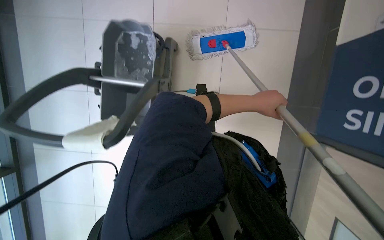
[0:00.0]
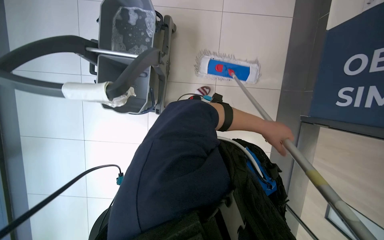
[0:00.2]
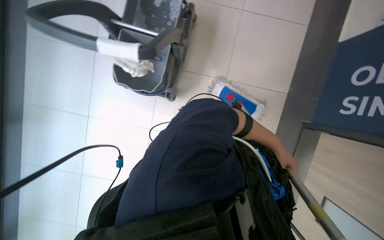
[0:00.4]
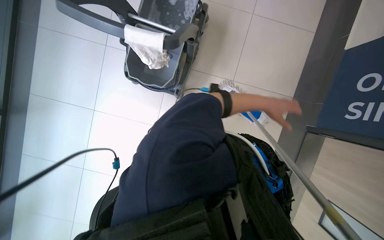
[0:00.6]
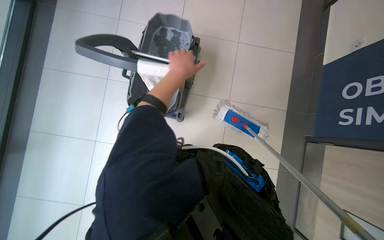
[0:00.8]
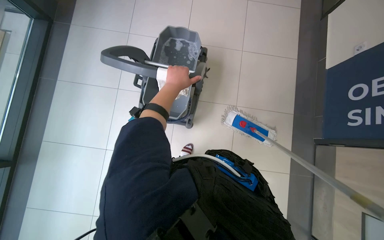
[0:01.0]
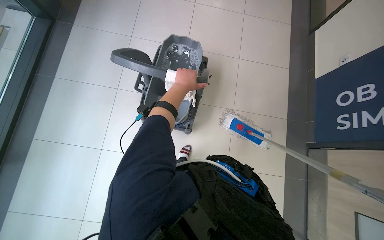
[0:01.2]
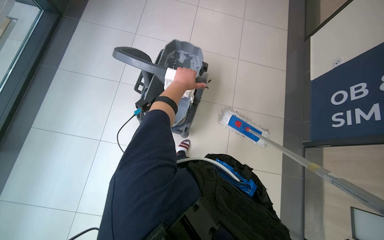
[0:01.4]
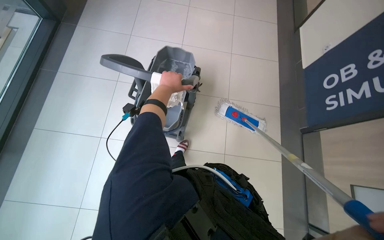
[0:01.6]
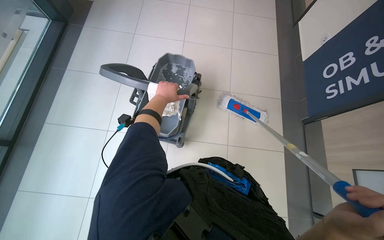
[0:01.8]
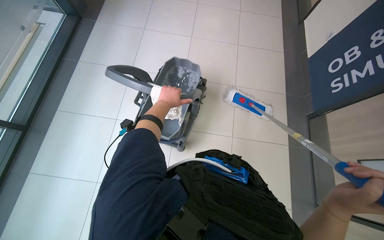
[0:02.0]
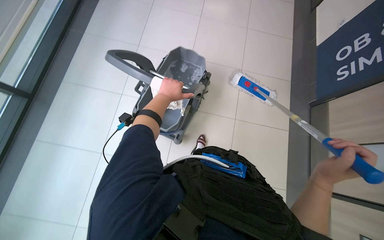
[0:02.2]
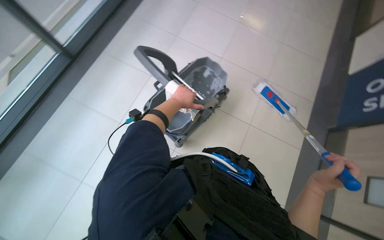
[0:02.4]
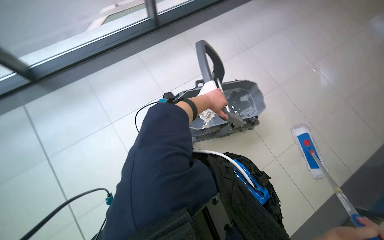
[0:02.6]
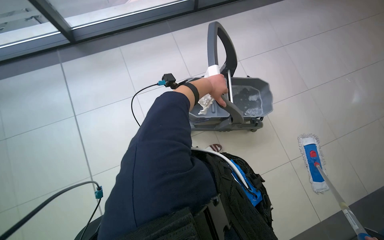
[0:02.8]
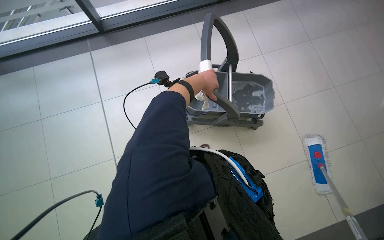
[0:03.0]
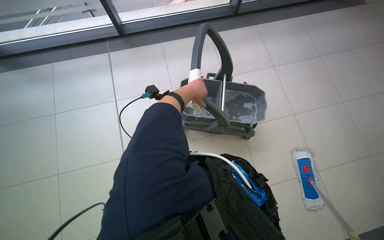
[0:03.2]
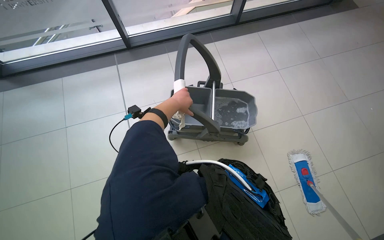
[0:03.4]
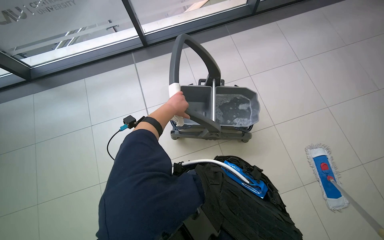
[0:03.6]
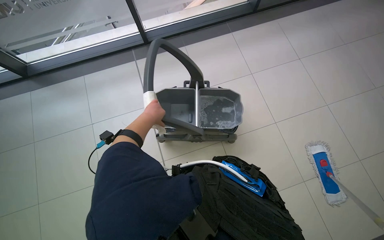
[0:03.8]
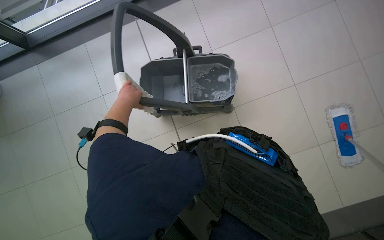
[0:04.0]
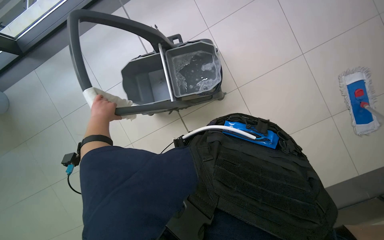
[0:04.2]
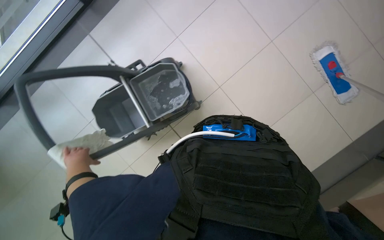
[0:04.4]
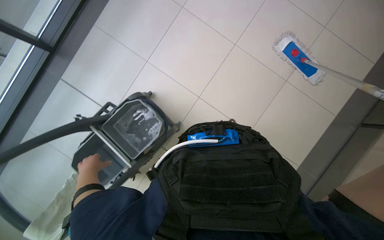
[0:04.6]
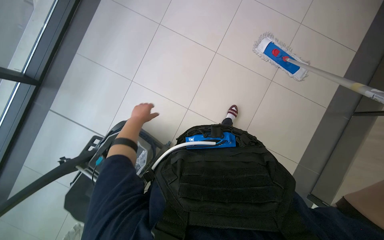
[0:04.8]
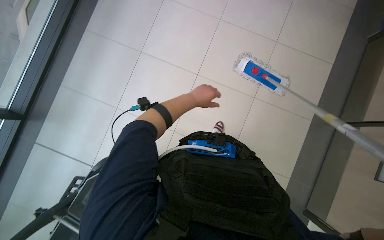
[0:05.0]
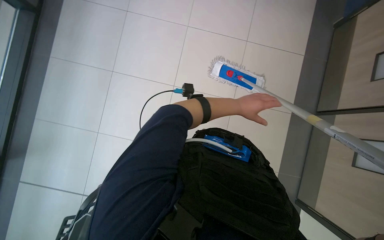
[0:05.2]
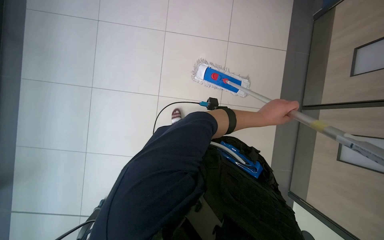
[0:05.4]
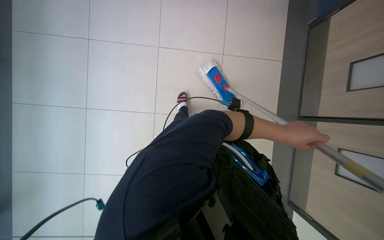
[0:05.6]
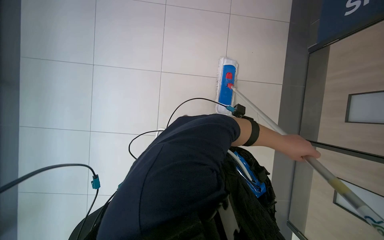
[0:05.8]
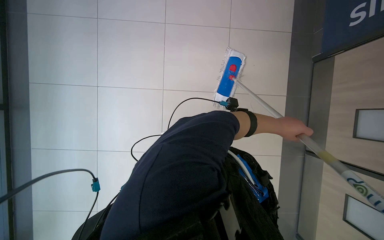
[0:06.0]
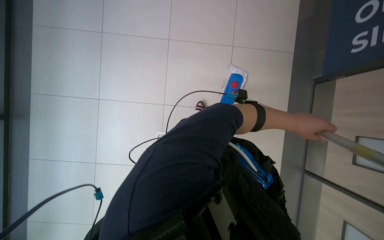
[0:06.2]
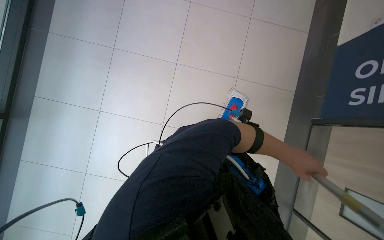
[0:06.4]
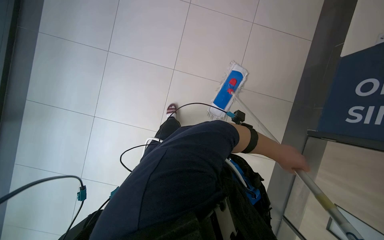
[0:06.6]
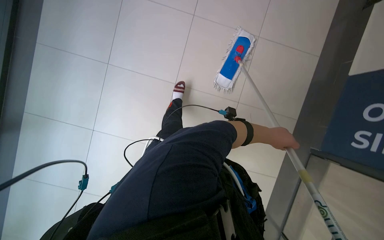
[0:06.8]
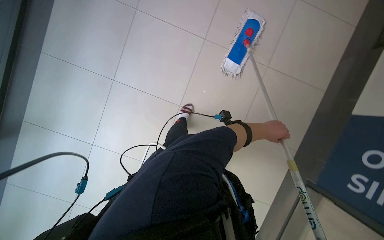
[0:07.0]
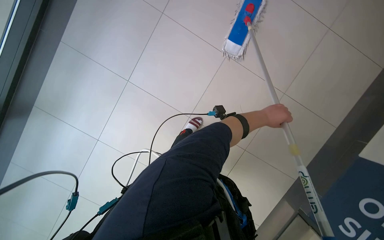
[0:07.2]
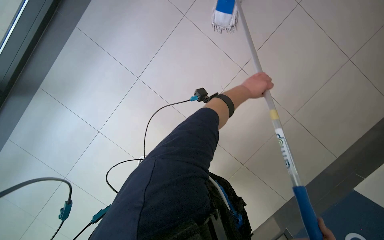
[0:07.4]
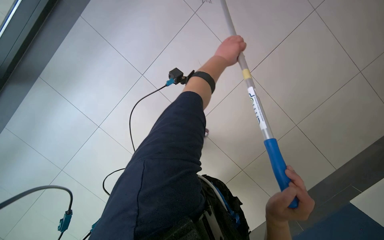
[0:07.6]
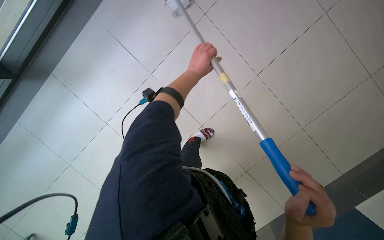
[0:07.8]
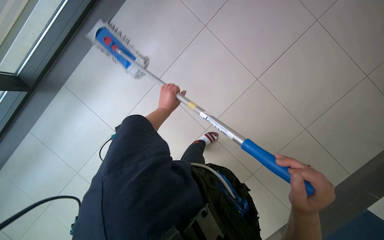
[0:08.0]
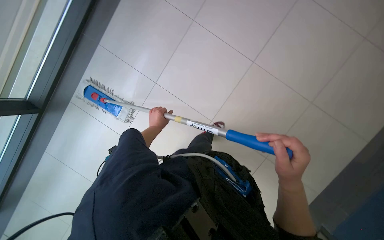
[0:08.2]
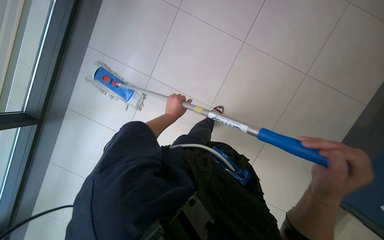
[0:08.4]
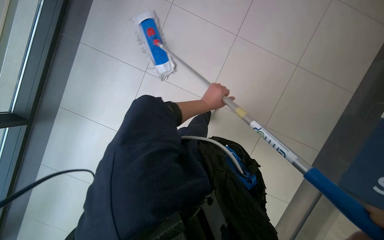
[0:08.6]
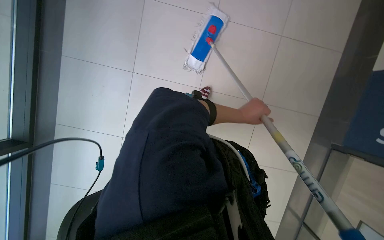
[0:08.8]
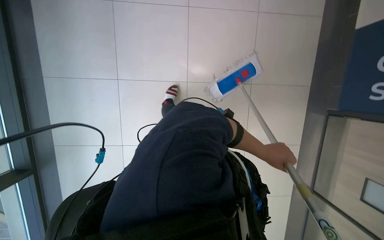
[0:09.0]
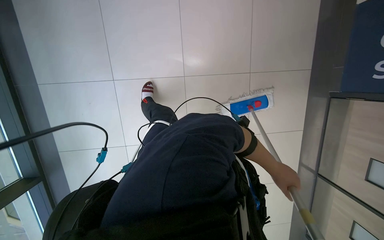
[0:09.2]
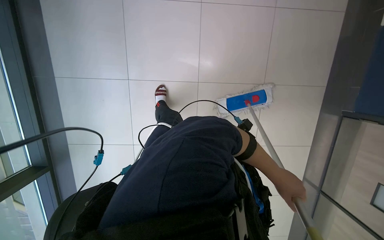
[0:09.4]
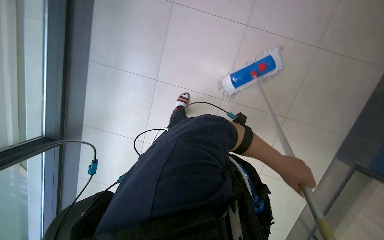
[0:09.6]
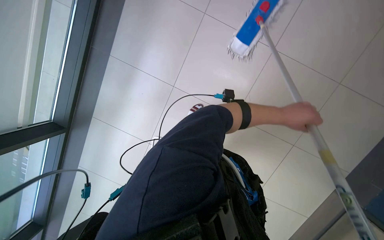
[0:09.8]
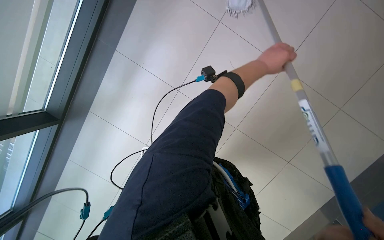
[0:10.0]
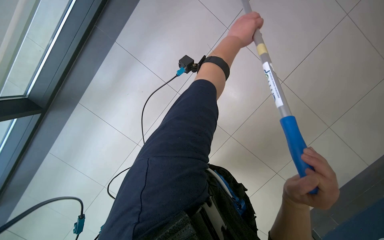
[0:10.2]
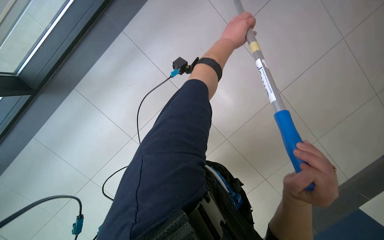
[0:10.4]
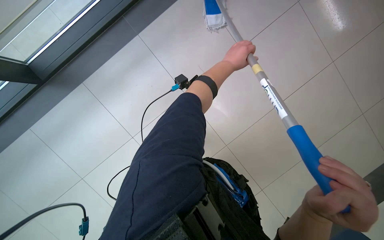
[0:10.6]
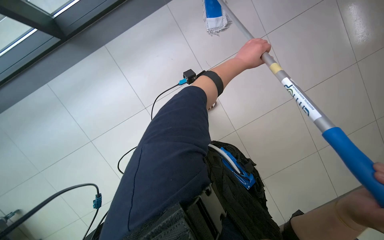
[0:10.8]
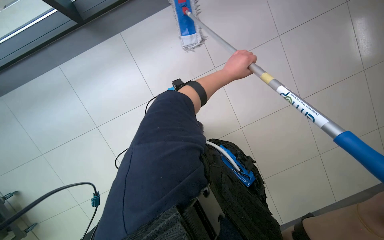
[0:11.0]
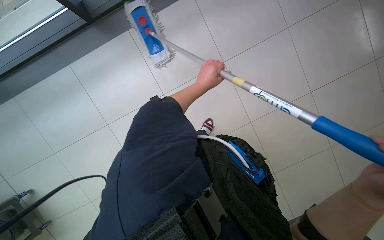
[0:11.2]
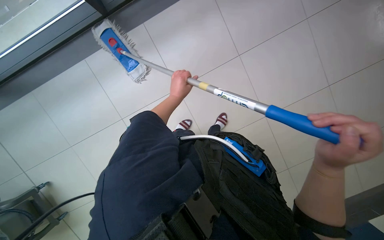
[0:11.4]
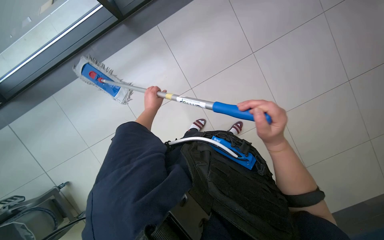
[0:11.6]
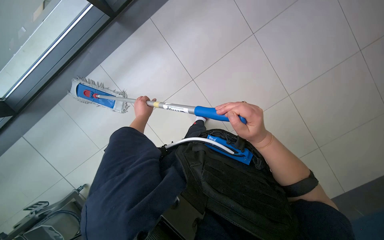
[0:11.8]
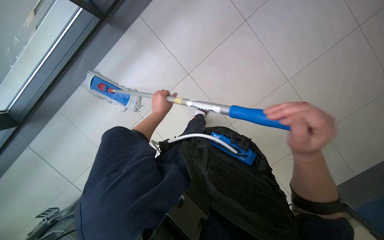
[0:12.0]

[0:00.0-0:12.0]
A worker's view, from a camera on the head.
Job: mopping floor.
The whole recording: Mopping tiled floor. The worker mops the tiled floor, occasionally moving the mop bucket and cleaning the mop head.
0:00.0 to 0:01.6: The head travels approximately 50 cm. The camera pitches upward, by approximately 20 degrees.
0:01.6 to 0:03.0: The camera pitches downward, by approximately 10 degrees. The left hand shifts roughly 10 cm to the right.
0:03.0 to 0:04.4: The head travels about 70 cm. The camera sweeps to the left, by some 20 degrees. The camera pitches downward, by some 20 degrees.
0:04.4 to 0:06.0: The view tips upward by approximately 20 degrees.

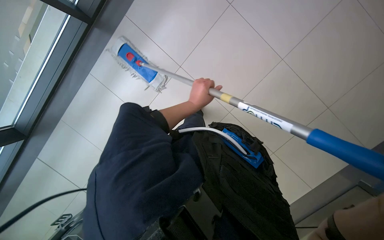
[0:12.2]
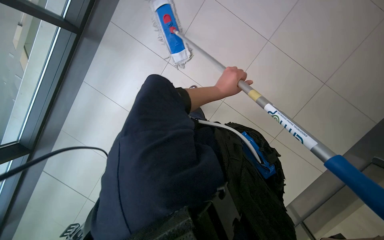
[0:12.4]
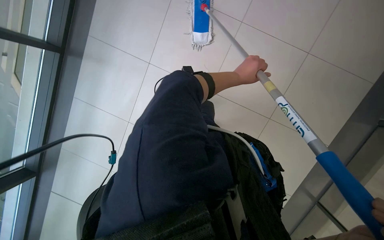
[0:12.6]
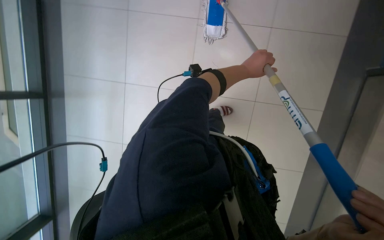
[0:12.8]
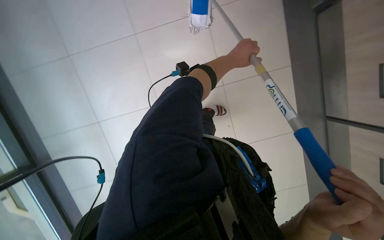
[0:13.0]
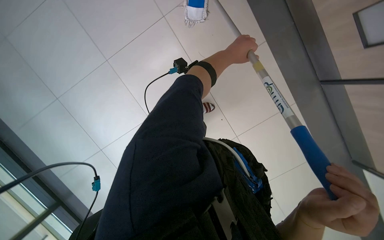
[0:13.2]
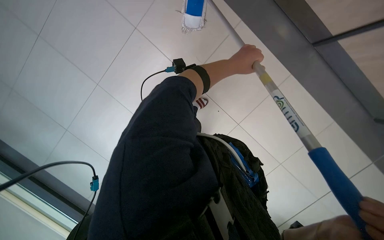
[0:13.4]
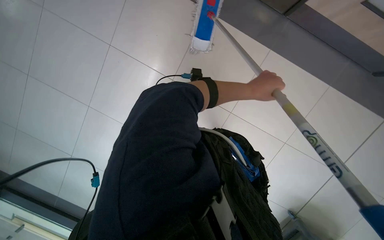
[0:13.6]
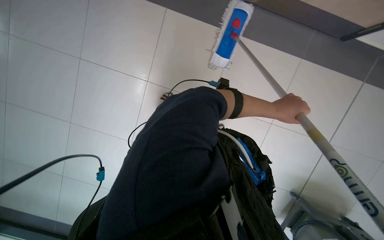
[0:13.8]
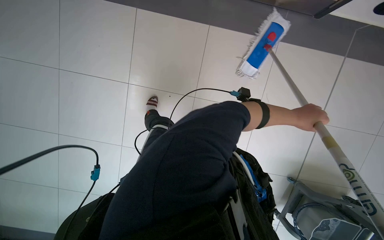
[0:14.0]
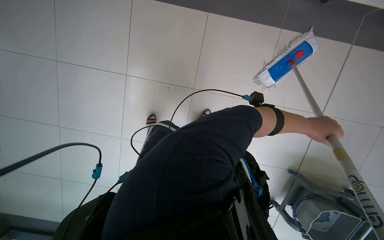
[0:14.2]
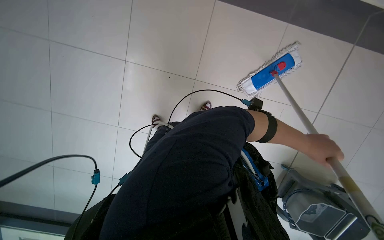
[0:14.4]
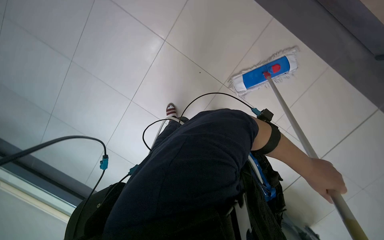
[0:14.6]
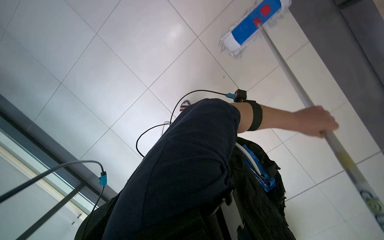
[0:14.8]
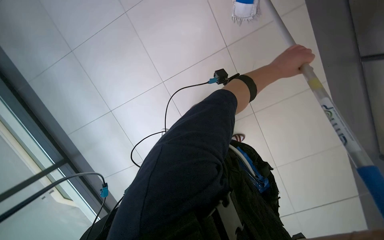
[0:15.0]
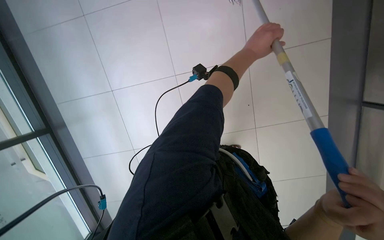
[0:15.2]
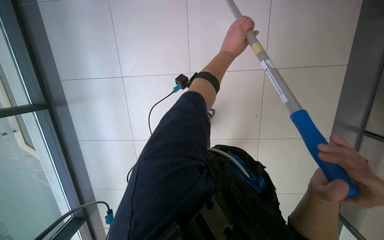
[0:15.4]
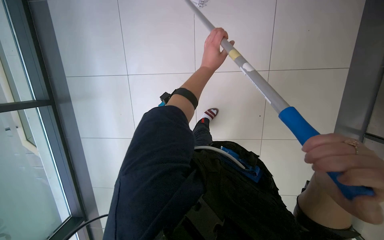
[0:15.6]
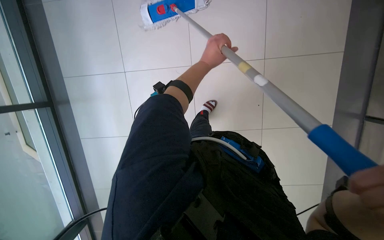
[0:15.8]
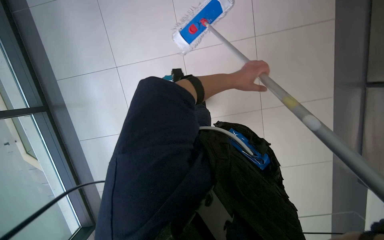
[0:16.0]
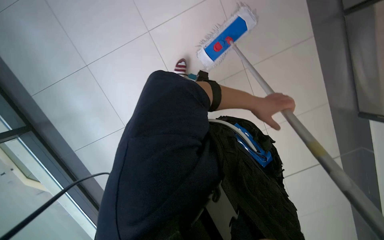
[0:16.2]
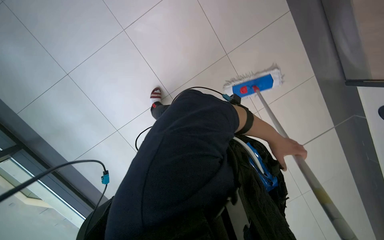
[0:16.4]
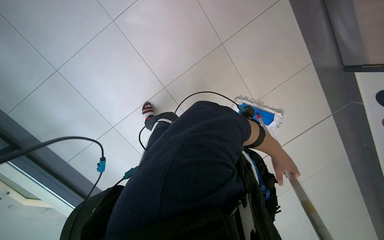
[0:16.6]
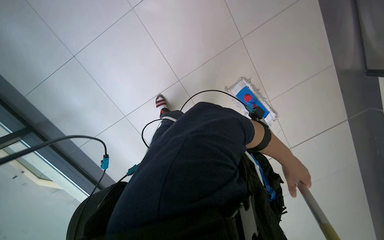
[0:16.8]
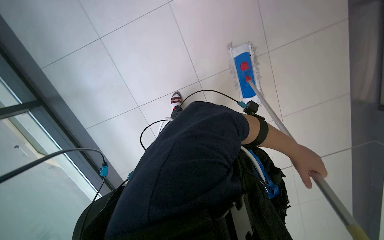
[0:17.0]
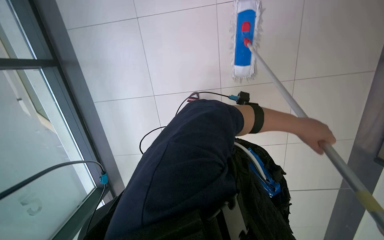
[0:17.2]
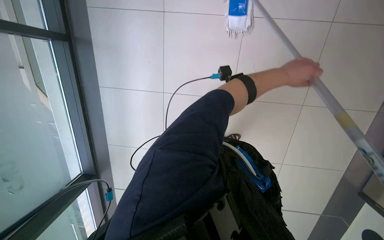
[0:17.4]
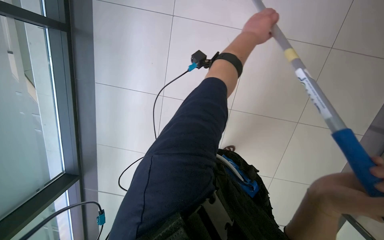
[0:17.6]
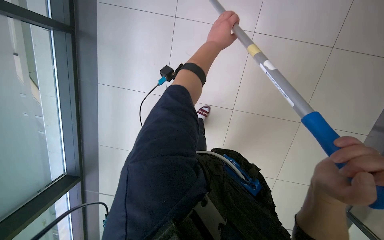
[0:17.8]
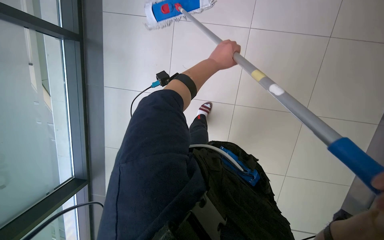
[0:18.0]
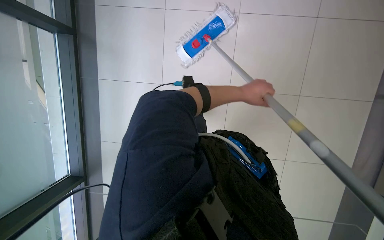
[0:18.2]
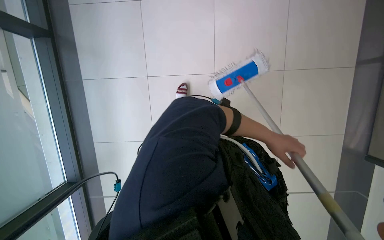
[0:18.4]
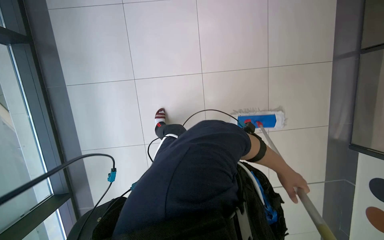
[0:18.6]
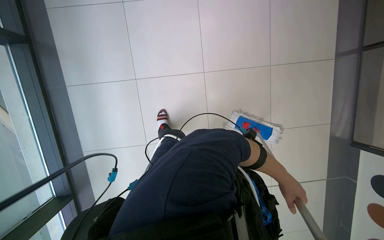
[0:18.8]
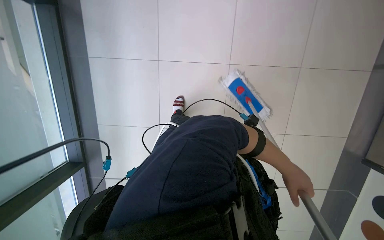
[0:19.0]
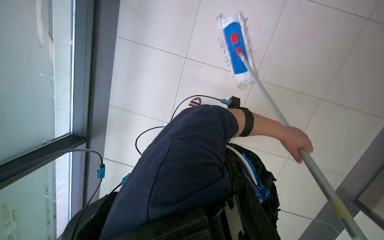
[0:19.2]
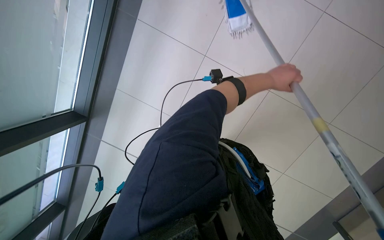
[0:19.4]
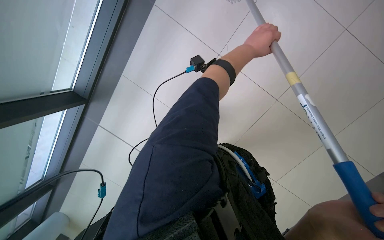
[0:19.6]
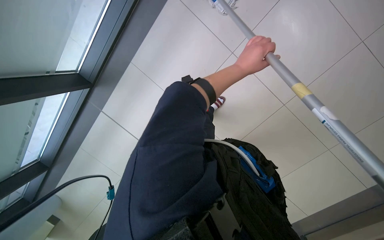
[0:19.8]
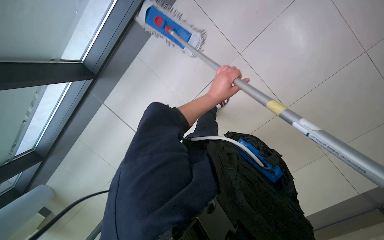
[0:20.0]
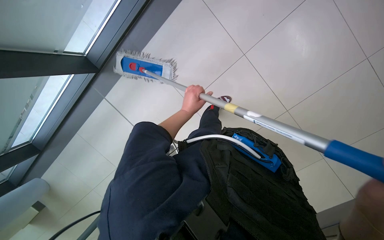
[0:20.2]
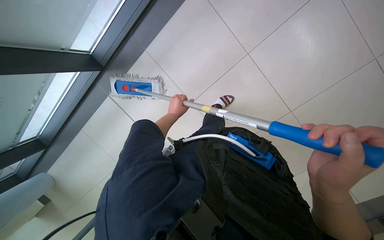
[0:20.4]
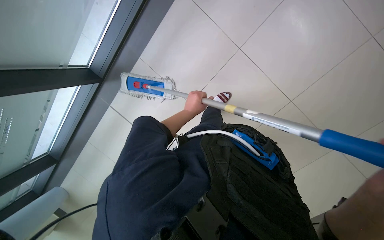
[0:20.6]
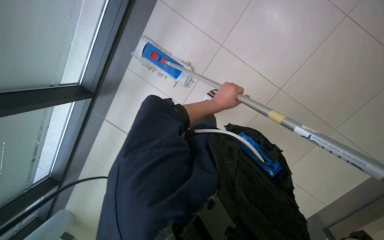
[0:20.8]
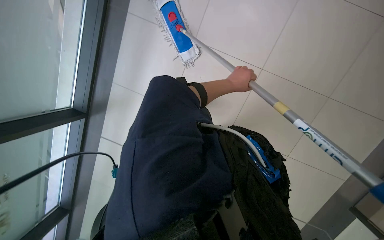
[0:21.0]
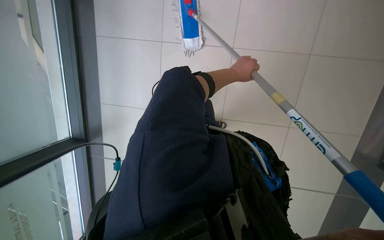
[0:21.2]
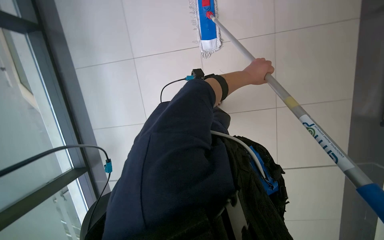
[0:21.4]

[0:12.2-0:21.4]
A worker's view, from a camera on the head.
Job: mopping floor.
The whole recording: Mopping tiled floor. The worker mops the tiled floor, occasionally moving the mop bucket and cleaning the mop head.
0:12.2 to 0:13.8: The left hand goes some 20 cm to the right.
0:13.8 to 0:15.2: The view pans to the left by some 25 degrees.
0:18.4 to 0:19.8: Everything in view rotates about 30 degrees clockwise.
